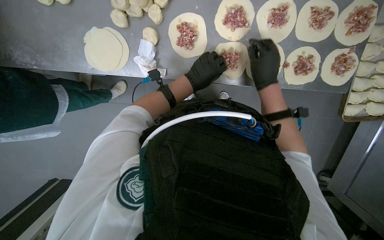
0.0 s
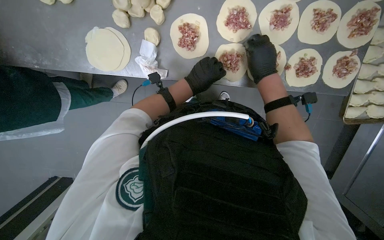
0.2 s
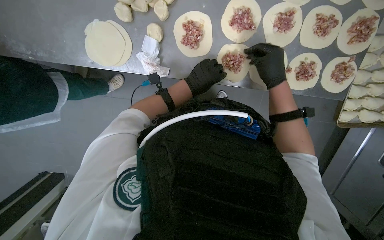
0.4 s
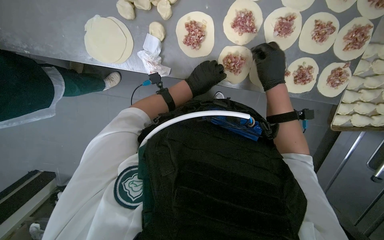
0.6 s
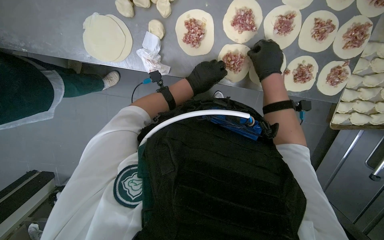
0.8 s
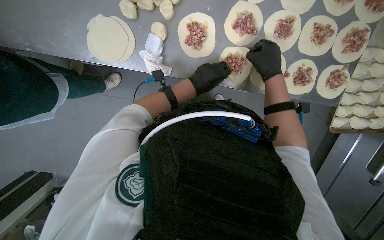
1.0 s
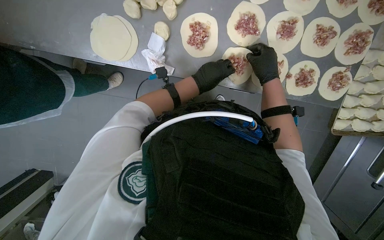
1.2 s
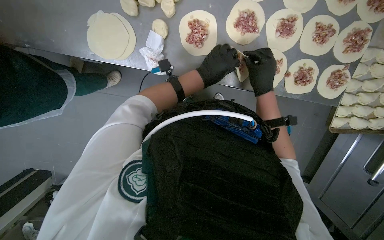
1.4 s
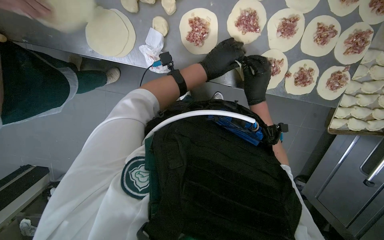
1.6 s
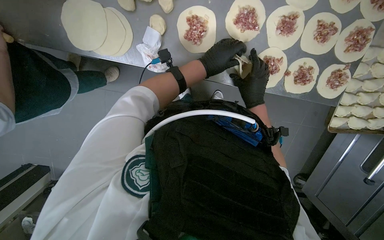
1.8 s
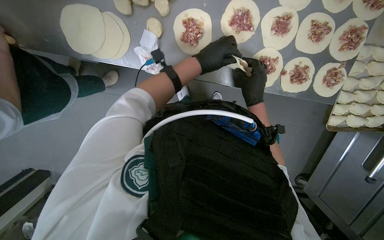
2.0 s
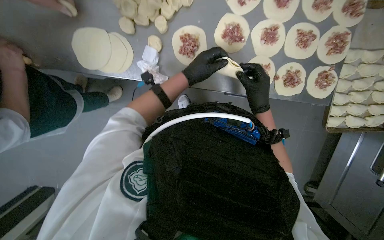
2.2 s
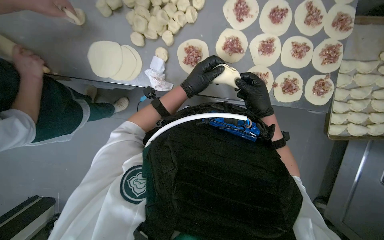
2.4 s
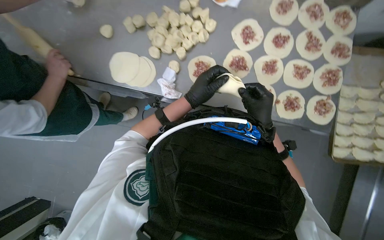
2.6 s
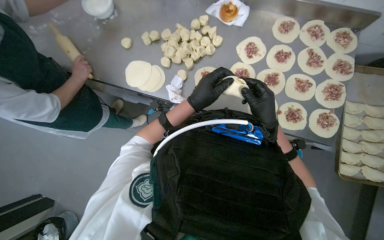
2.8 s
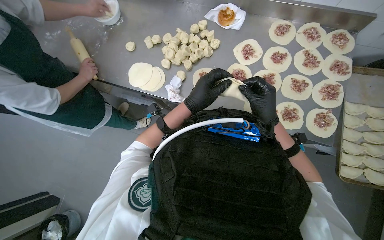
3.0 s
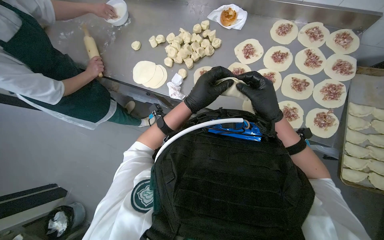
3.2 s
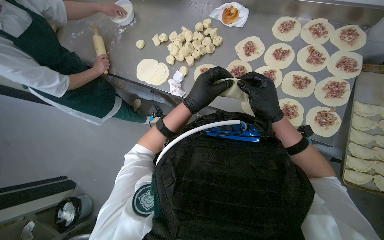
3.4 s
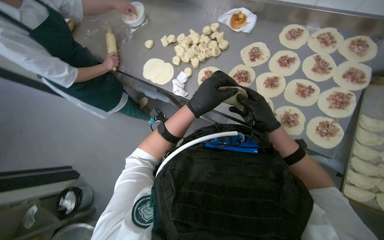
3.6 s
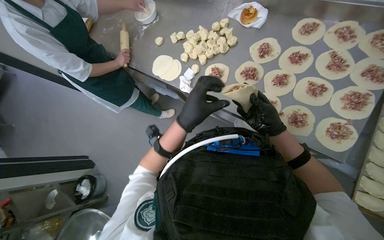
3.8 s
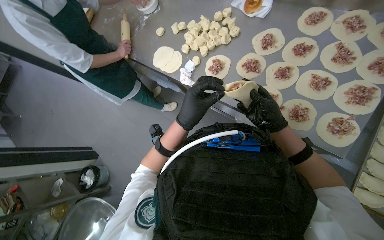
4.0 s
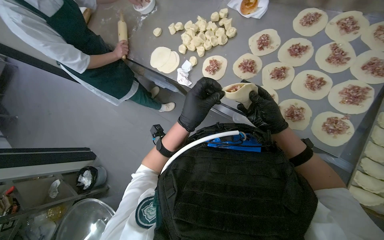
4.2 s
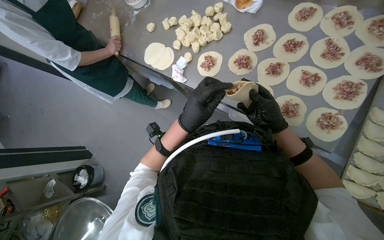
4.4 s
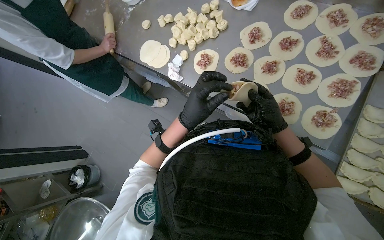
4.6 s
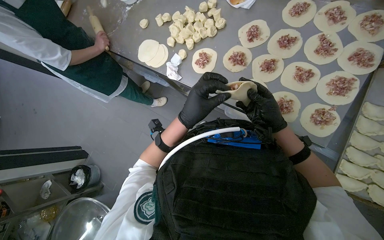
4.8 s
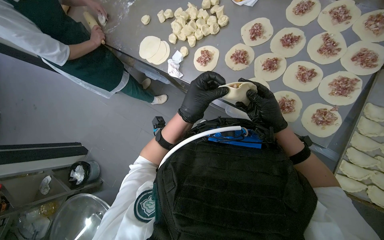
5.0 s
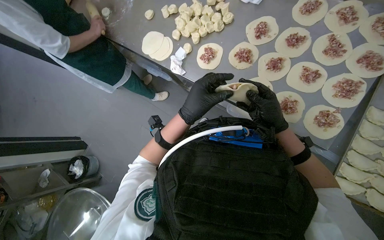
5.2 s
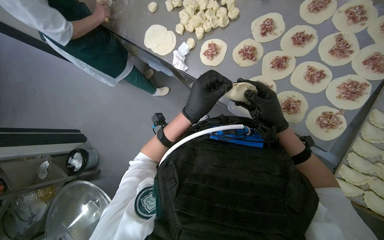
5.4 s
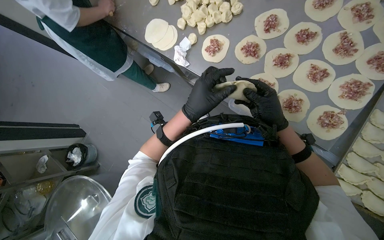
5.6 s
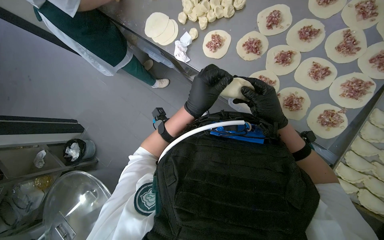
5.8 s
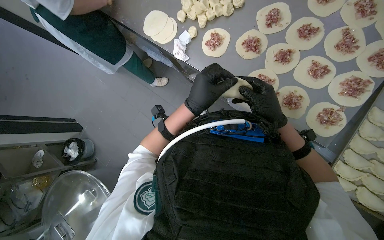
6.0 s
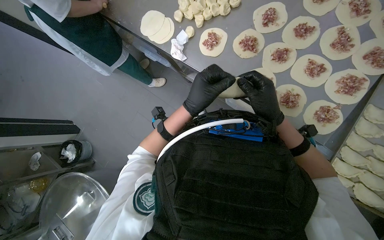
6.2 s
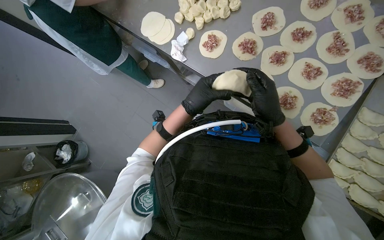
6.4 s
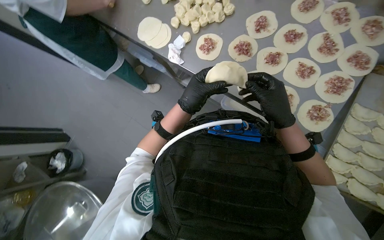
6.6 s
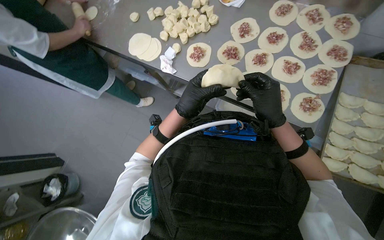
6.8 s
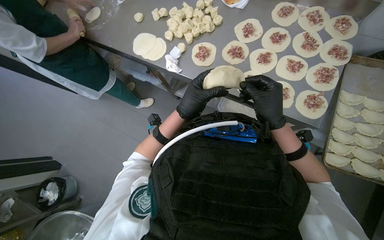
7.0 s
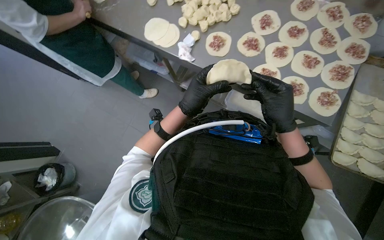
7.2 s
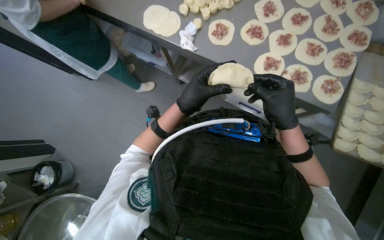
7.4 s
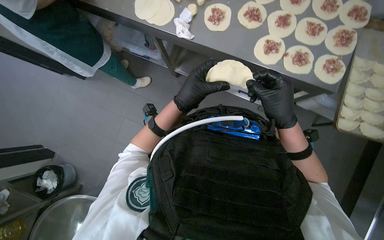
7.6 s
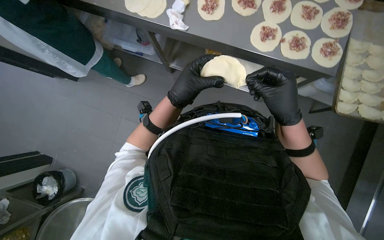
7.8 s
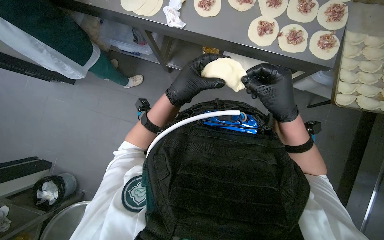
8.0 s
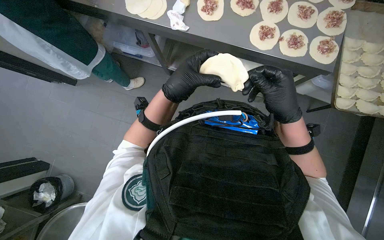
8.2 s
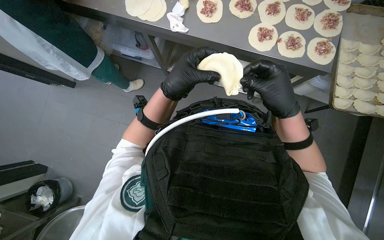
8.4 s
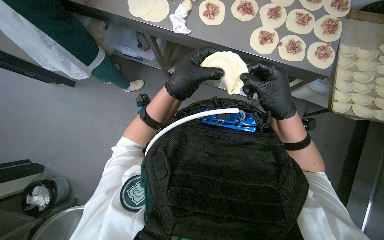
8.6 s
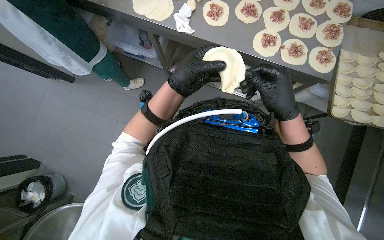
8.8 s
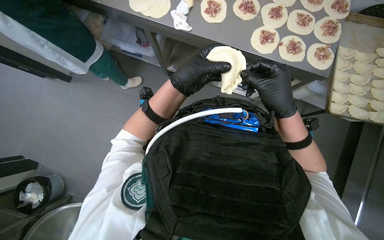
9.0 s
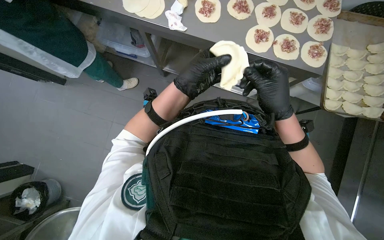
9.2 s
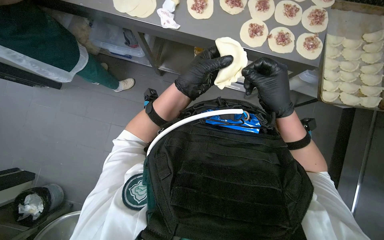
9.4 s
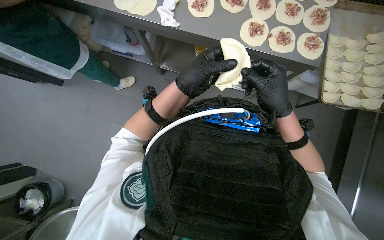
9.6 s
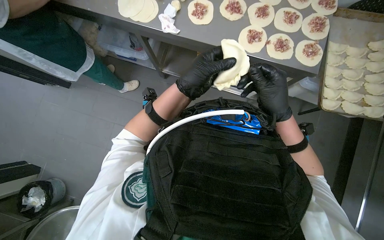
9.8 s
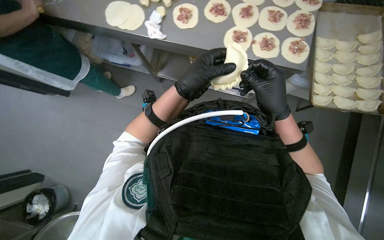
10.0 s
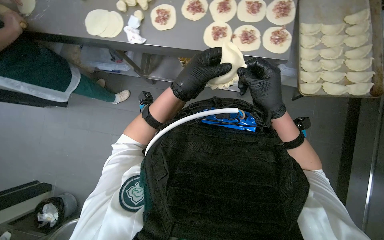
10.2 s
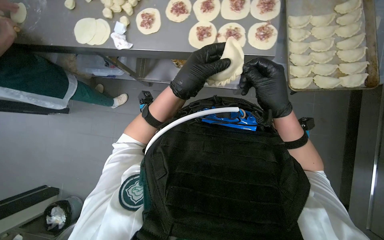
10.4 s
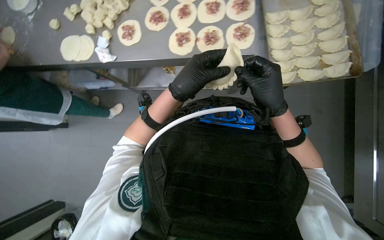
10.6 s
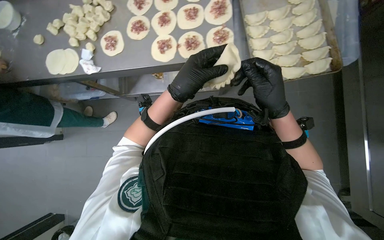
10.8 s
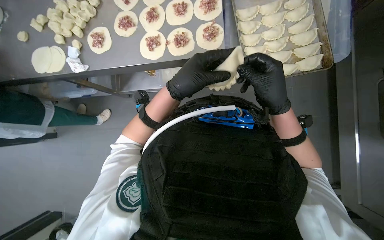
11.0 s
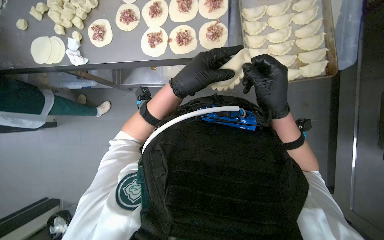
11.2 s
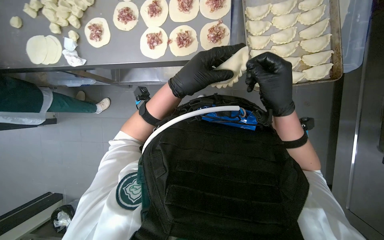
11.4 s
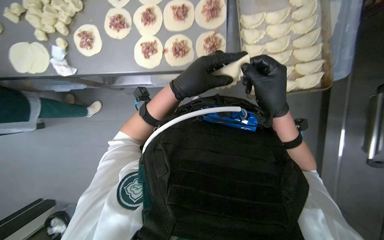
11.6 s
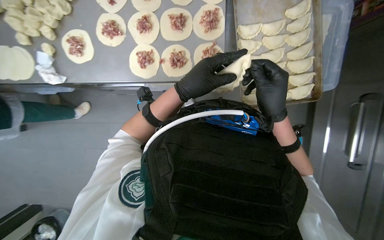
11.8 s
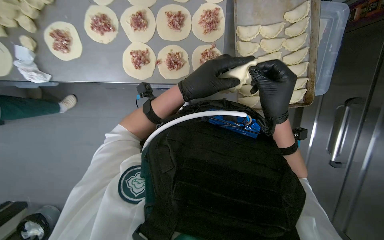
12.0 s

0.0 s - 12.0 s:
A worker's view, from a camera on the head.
Job: preparing food.
The whole recording: Making meat dumplings. The worker adds meat filling to dough circles, then folds and crimps them to form dumplings.
0.0 s - 1.6 s: The hands make small movements and keep their place.
1.6 s - 3.0 s: The view tips upward by about 25 degrees. The right hand goes about 15 cm nearer to the camera, while the left hand moves down the picture, roughly 15 cm.
3.0 s - 4.4 s: The left hand heads down the picture and nearer to the camera, covering about 20 cm.
4.4 s - 6.0 s: The hands stay close to where they were, moving slightly.
6.0 s - 7.6 s: The wearer looks some 15 degrees further to the right. The right hand shifts about 10 cm nearer to the camera.
7.6 s - 9.0 s: The hands make small movements and keep their place.
10.4 s - 12.0 s: The camera pitches downward, by roughly 15 degrees.

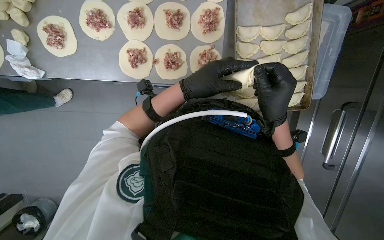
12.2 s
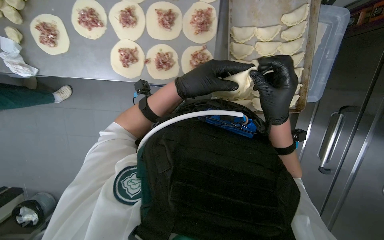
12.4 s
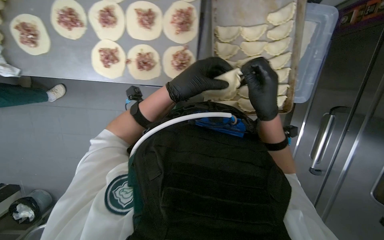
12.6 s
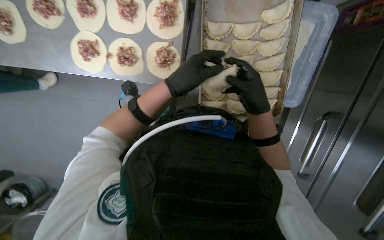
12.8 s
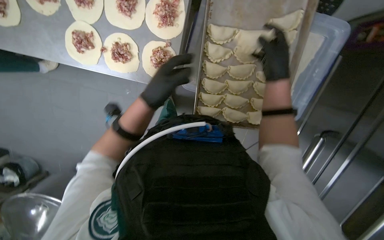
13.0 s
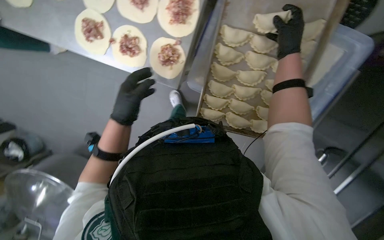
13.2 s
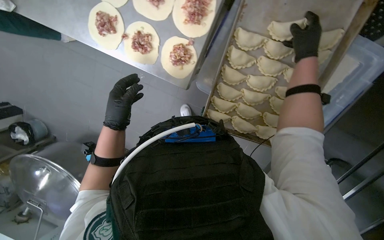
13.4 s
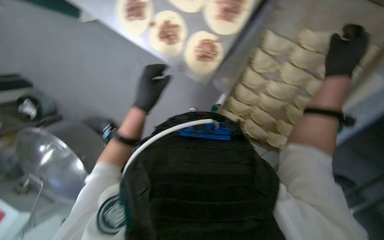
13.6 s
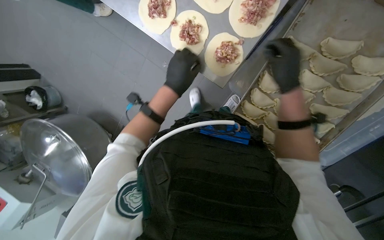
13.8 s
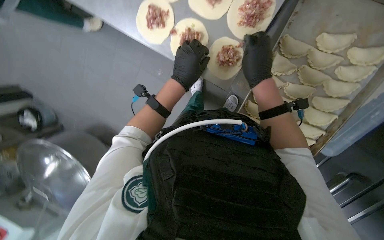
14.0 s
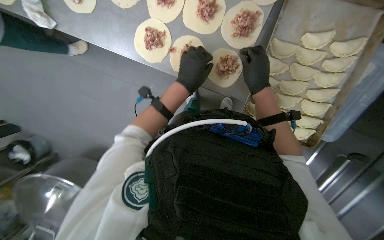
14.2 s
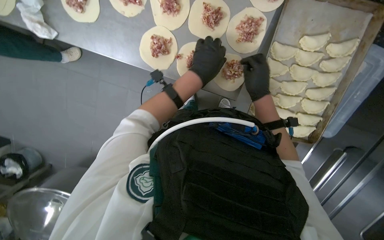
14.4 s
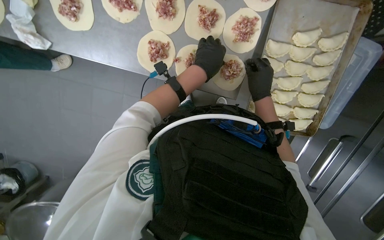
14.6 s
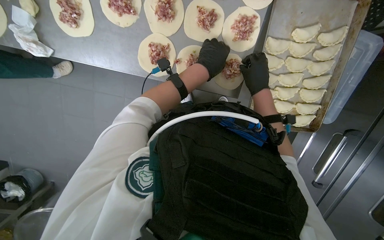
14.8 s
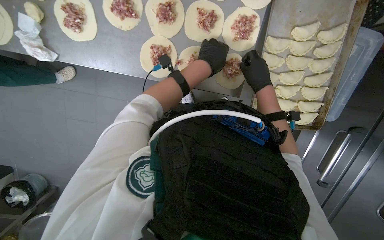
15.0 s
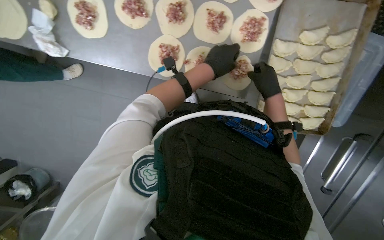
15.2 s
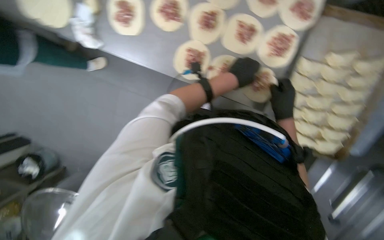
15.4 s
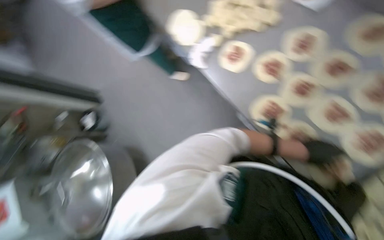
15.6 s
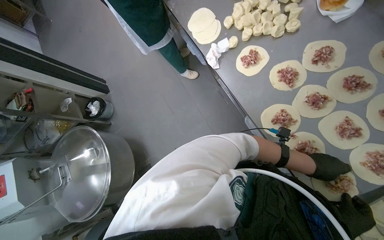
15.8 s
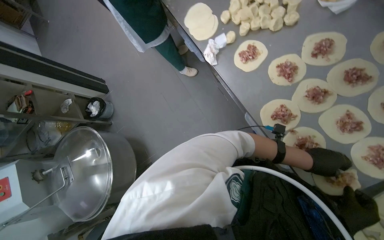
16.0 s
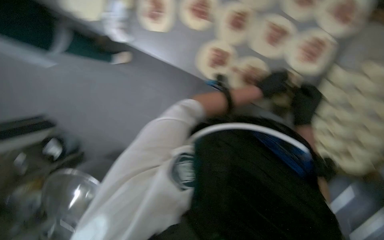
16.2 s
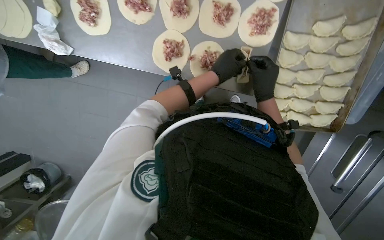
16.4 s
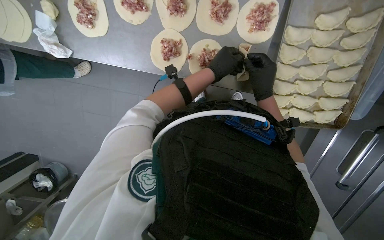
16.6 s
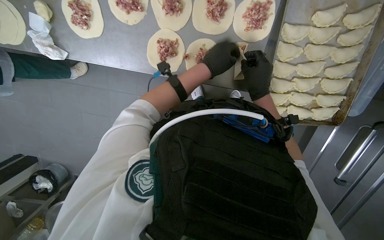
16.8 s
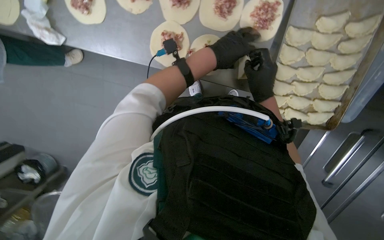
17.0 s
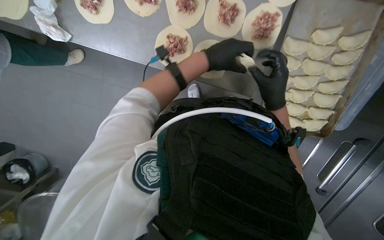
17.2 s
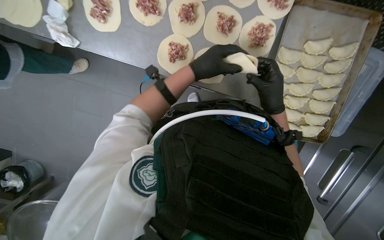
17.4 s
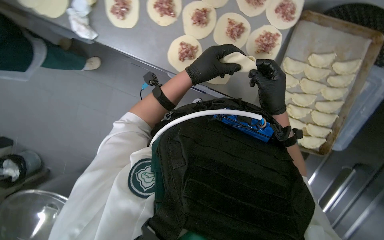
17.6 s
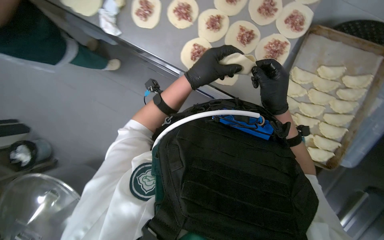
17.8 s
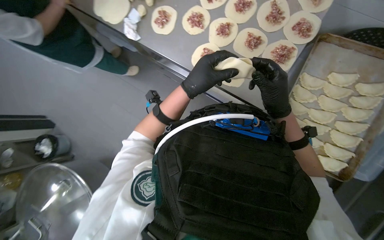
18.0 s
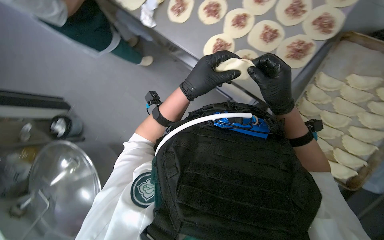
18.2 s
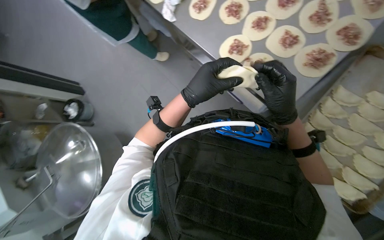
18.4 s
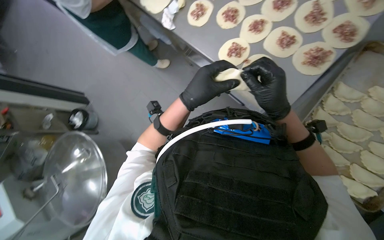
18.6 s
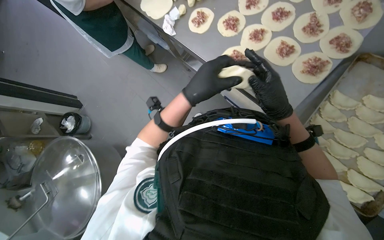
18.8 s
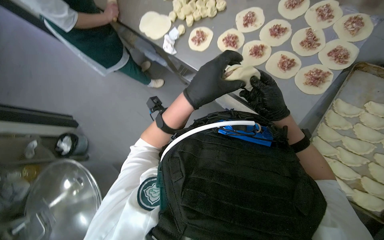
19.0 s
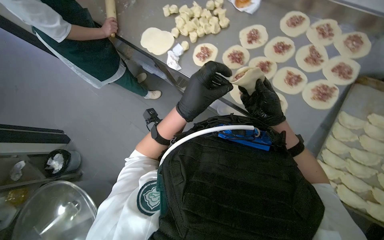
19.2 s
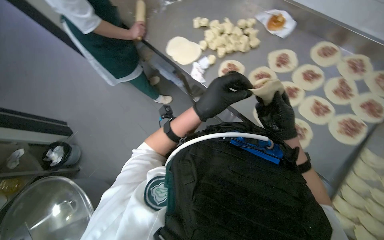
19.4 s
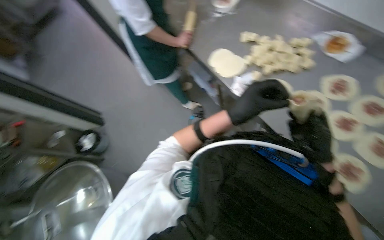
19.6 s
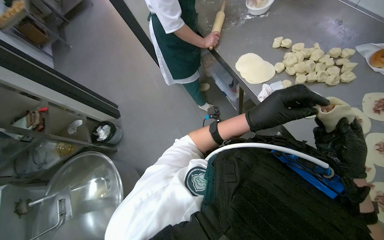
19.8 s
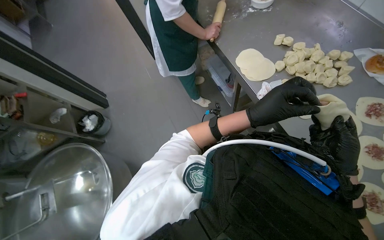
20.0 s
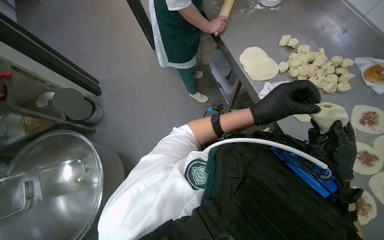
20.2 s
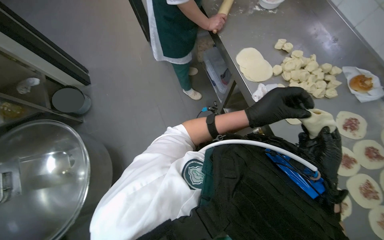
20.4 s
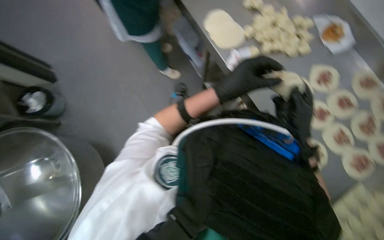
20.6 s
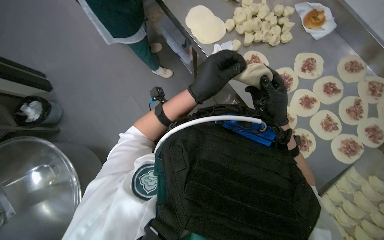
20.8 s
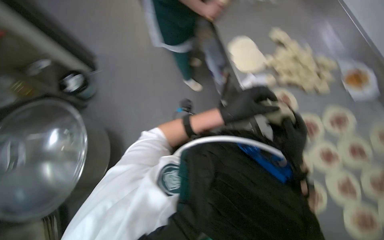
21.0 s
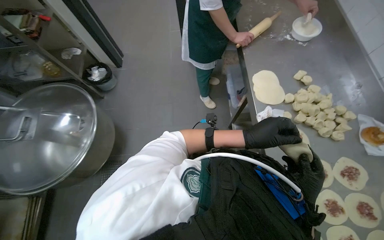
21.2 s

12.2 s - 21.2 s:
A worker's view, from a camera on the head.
Job: preparing food.
The whole recording: Making meat dumplings. The worker adds meat filling to dough circles, then folds and crimps them to form dumplings.
12.2 s - 13.8 s: Everything in view rotates about 35 degrees clockwise.
16.6 s - 18.2 s: The camera pitches upward, by roughly 15 degrees. The scene rotates clockwise by about 25 degrees.
18.2 s - 19.8 s: The head travels to the left, roughly 50 cm. The view tips upward by some 15 degrees.
19.8 s - 21.2 s: The scene turns about 25 degrees clockwise in the picture.
